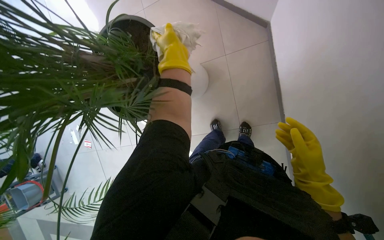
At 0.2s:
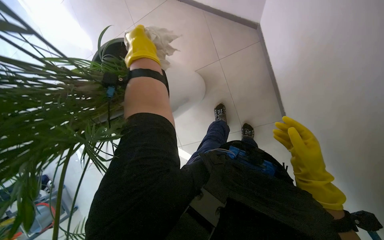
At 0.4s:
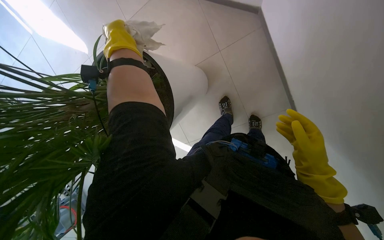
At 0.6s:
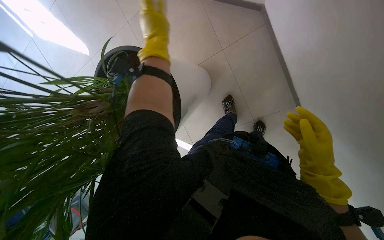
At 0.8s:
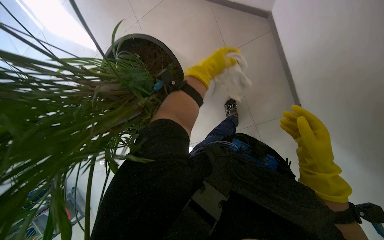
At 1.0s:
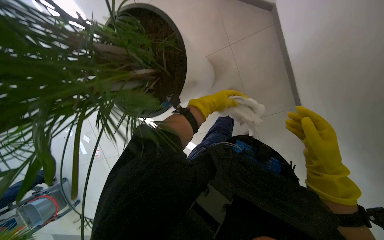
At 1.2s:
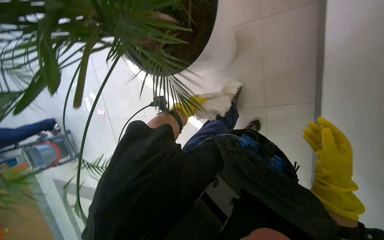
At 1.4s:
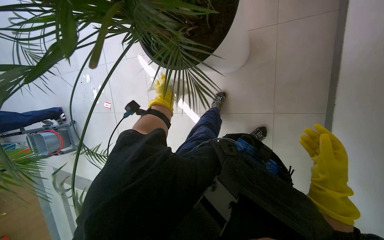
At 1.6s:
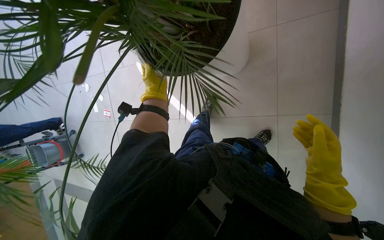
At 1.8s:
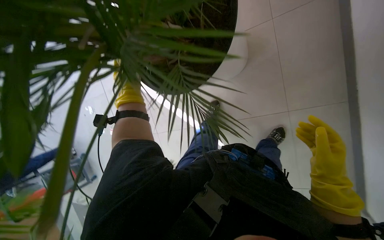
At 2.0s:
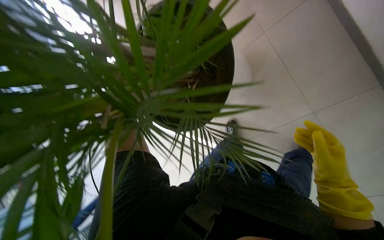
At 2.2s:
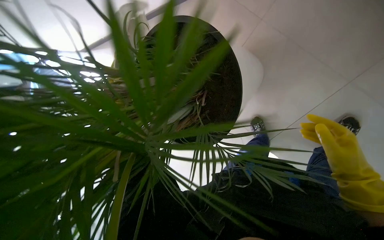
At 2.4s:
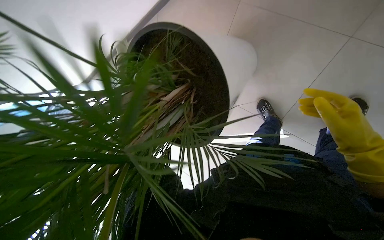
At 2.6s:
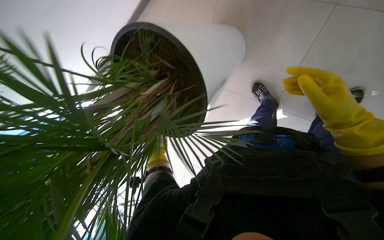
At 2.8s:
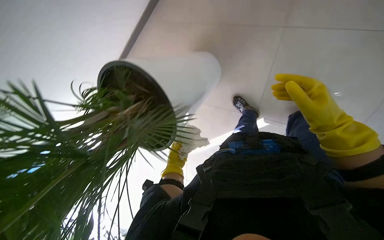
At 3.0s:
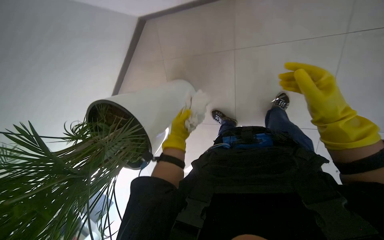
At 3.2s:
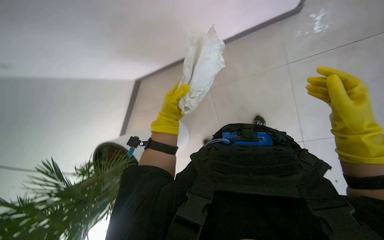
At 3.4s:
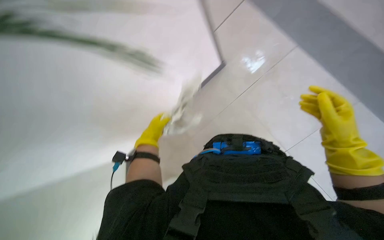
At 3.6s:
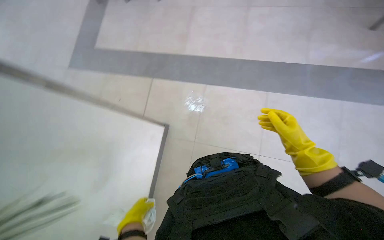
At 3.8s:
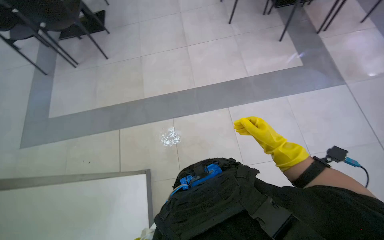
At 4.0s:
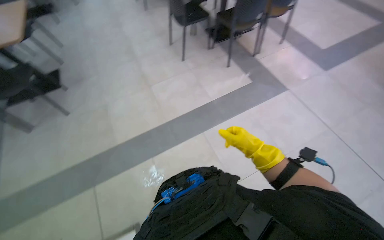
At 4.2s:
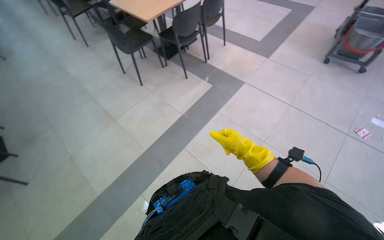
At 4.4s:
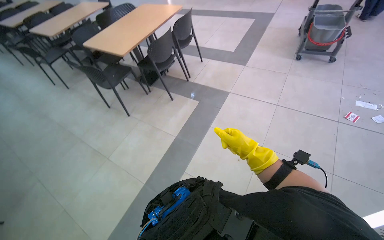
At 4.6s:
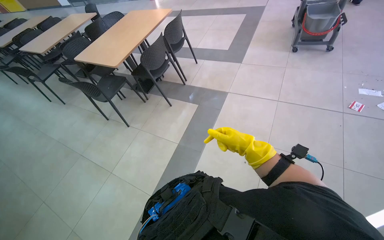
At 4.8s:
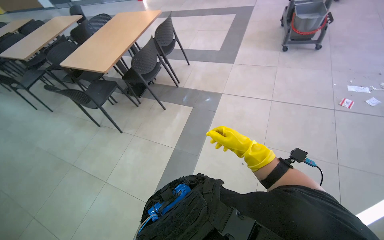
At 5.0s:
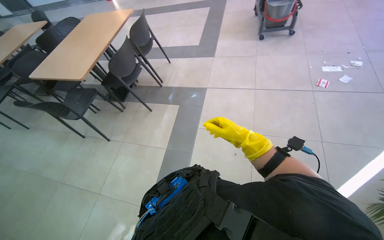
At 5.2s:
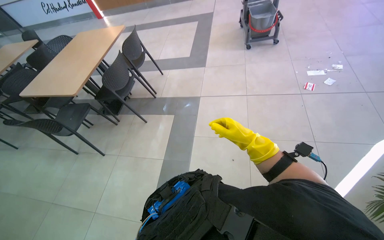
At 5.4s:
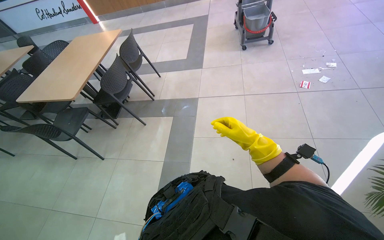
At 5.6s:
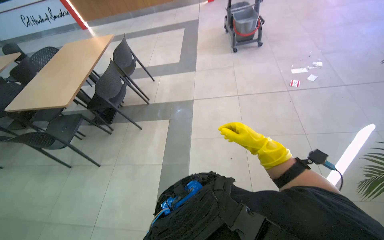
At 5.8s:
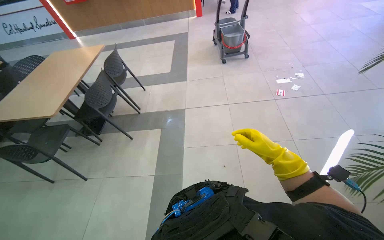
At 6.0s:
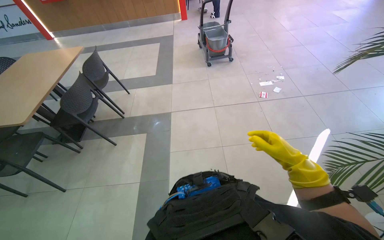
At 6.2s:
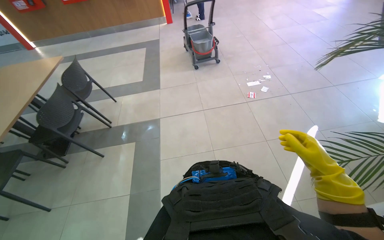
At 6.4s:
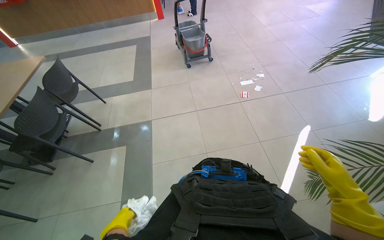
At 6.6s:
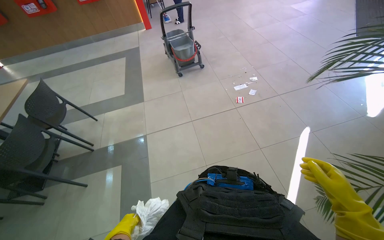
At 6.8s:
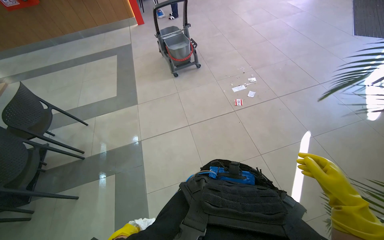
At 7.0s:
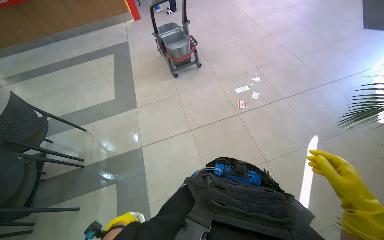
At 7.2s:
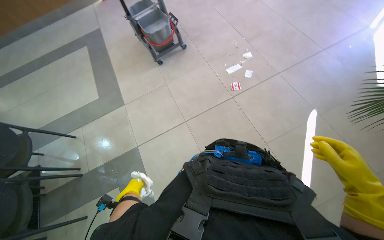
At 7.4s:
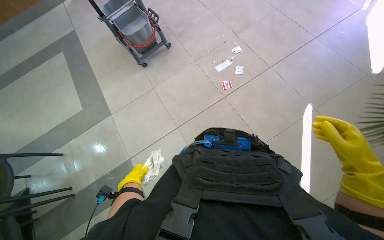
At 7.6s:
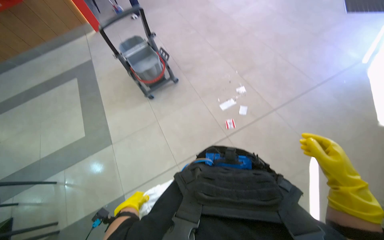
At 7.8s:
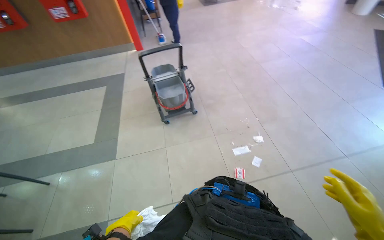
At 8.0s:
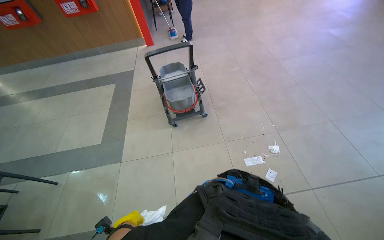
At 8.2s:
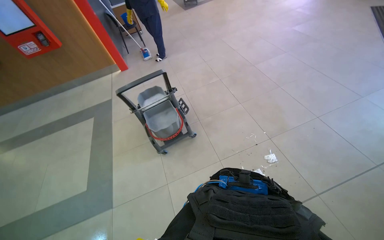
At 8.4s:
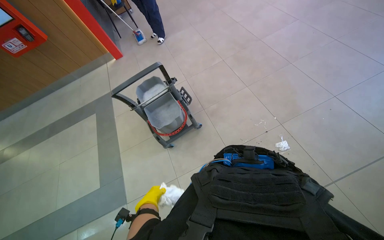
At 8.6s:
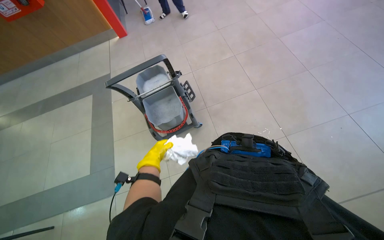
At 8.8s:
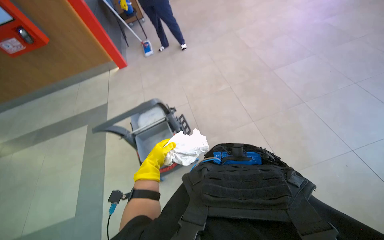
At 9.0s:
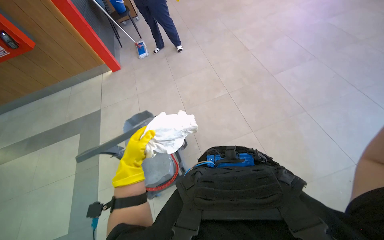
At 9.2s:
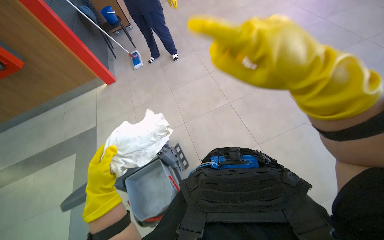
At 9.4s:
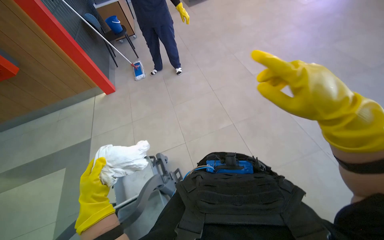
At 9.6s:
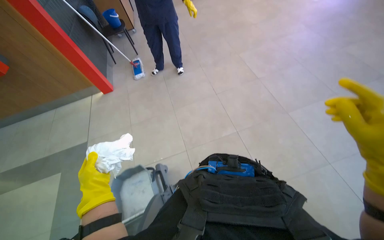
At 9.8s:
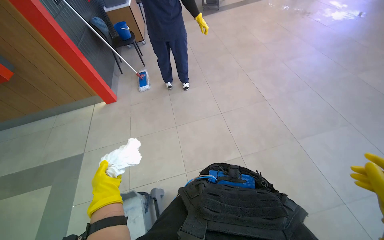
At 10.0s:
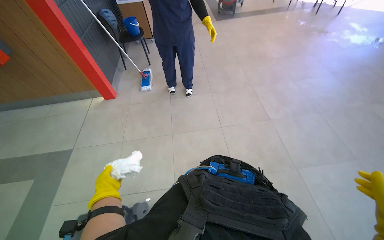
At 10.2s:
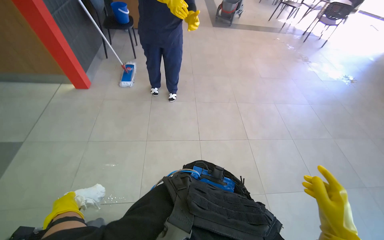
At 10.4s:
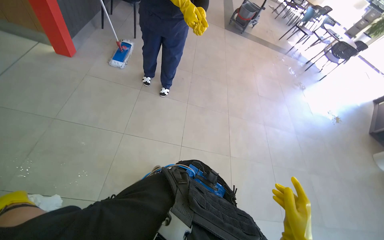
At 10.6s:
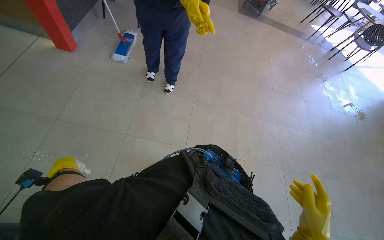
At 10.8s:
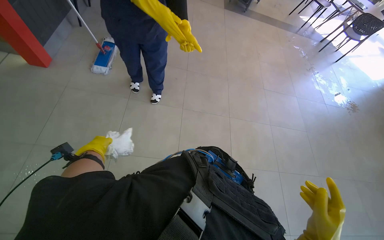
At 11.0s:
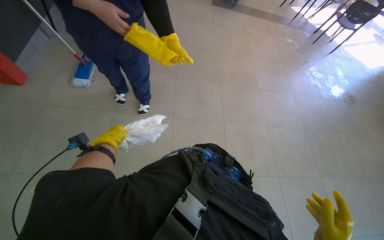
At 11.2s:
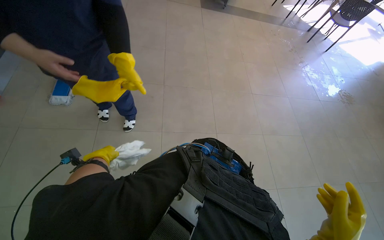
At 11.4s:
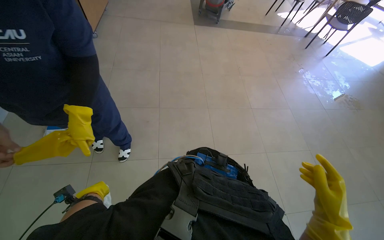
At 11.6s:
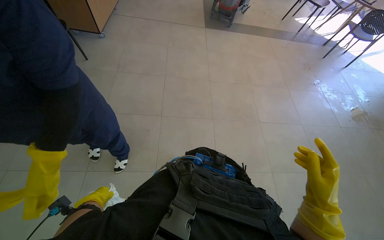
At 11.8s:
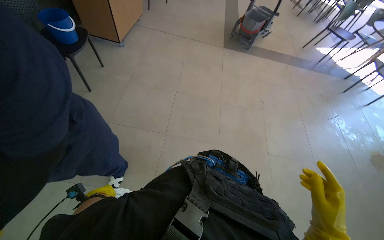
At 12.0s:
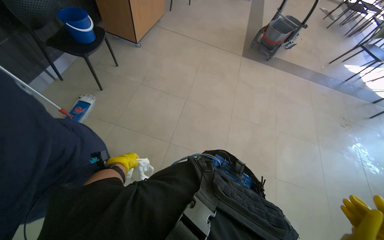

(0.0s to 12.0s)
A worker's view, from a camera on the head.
Job: wiping surfaces.
The whole recording: Cleaning various surfaces. The worker prepares a cloth and cleans multiple surfaces including a picture, plant, wall, window, table, and chair.
3.0s - 4.4s: The head rotates some 75 degrees to the right. The view tilts some 35 degrees upward.
4.4s - 6.0s: The wearer looks roughly 35 degrees further to the right.
6.0s - 7.6s: The camera travels some 1 m.
7.6s - 9.0s: The head travels about 1 m.
9.0s - 10.4s: The wearer moves approximately 60 cm. The scene turns about 30 degrees clockwise in the picture.
10.4s - 12.0s: The head travels some 1 m.

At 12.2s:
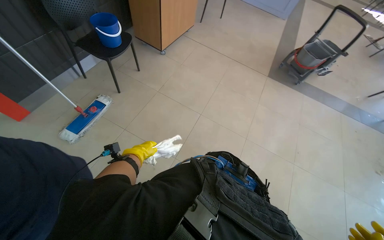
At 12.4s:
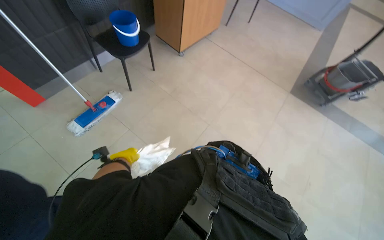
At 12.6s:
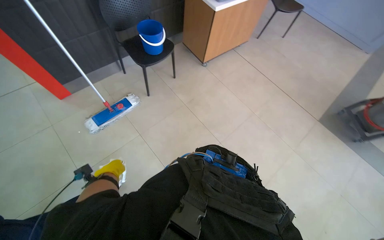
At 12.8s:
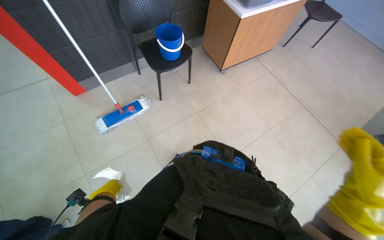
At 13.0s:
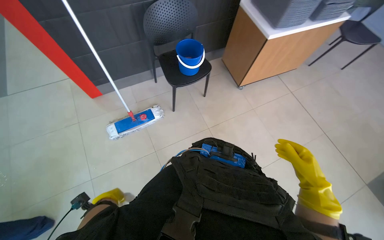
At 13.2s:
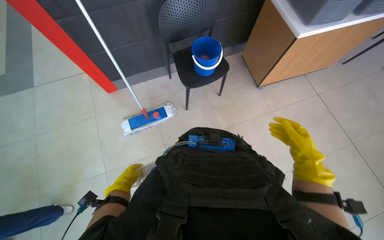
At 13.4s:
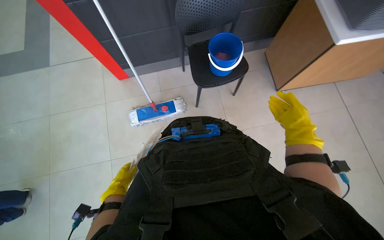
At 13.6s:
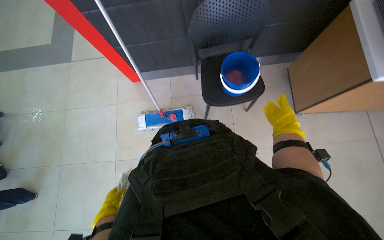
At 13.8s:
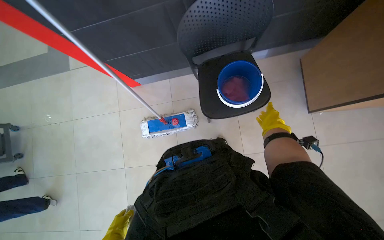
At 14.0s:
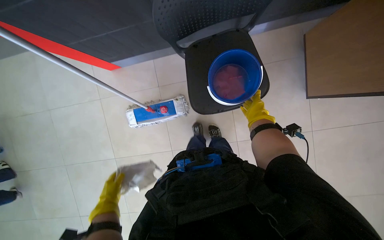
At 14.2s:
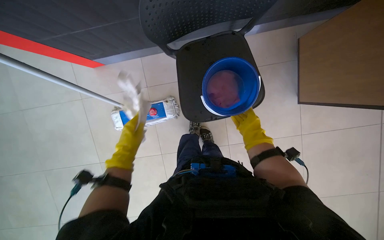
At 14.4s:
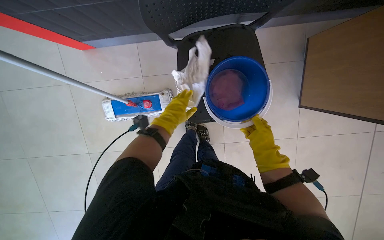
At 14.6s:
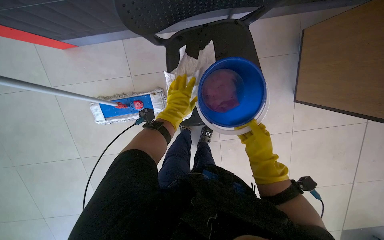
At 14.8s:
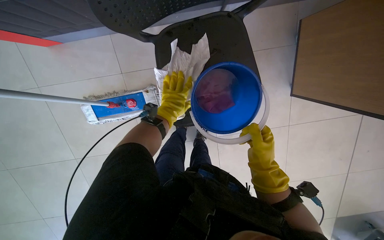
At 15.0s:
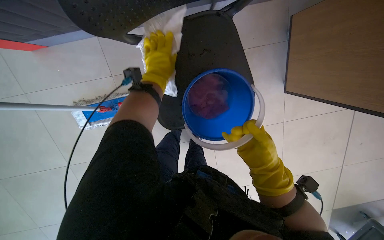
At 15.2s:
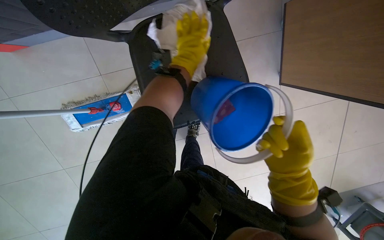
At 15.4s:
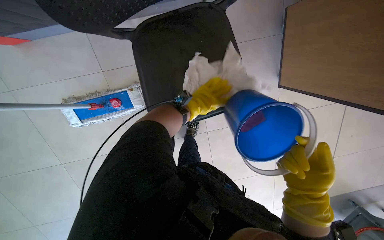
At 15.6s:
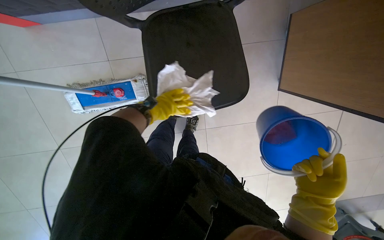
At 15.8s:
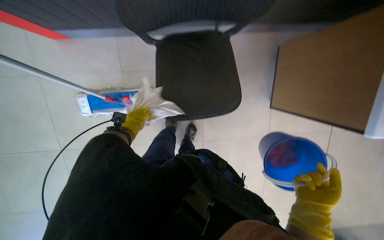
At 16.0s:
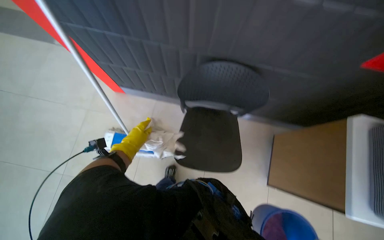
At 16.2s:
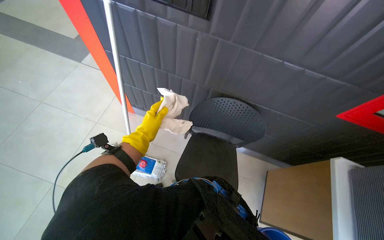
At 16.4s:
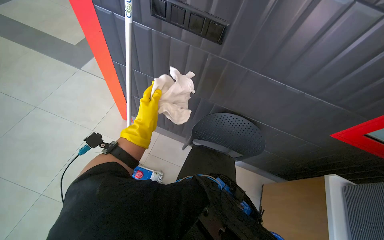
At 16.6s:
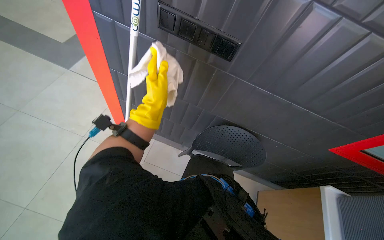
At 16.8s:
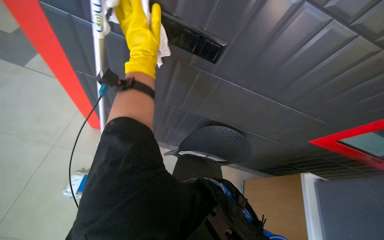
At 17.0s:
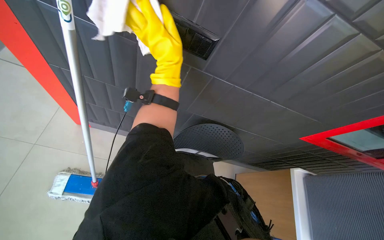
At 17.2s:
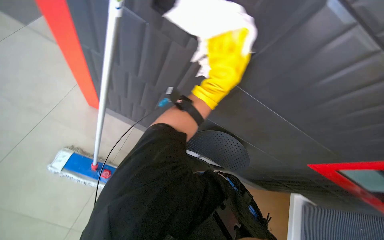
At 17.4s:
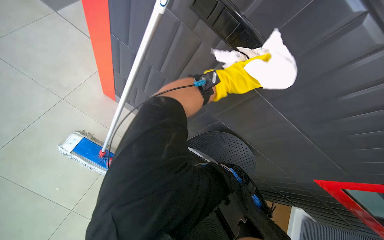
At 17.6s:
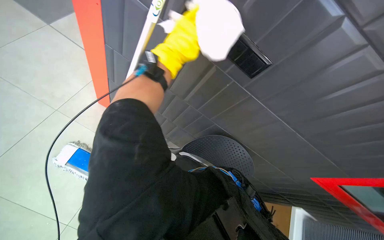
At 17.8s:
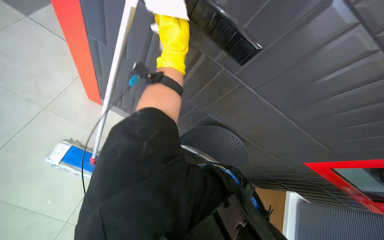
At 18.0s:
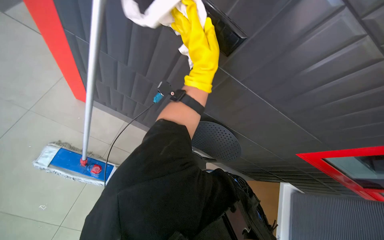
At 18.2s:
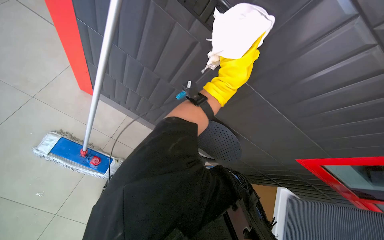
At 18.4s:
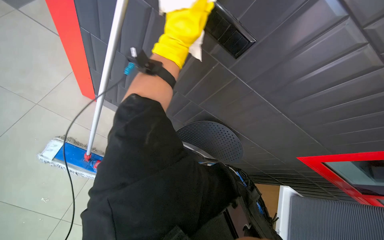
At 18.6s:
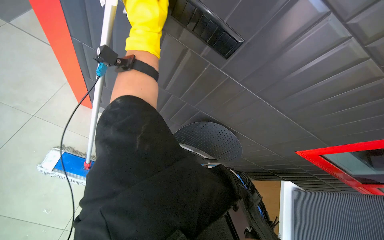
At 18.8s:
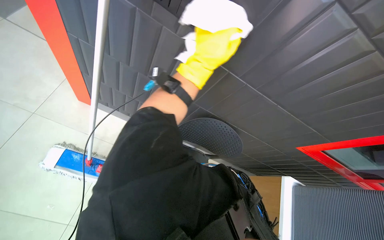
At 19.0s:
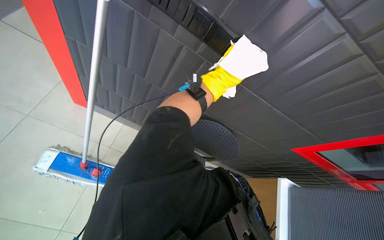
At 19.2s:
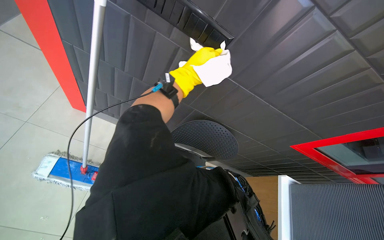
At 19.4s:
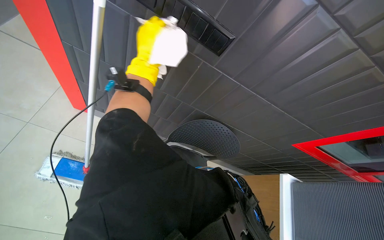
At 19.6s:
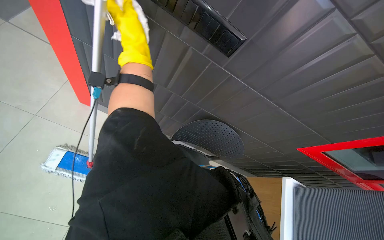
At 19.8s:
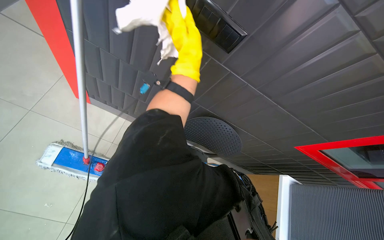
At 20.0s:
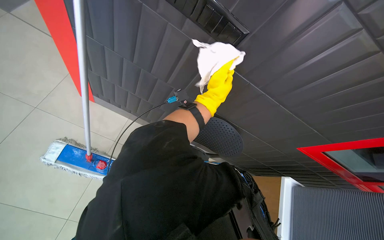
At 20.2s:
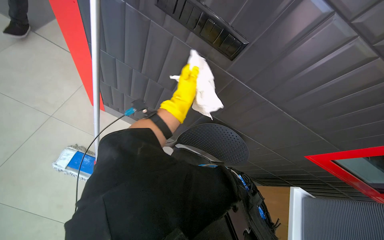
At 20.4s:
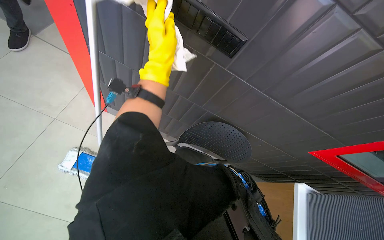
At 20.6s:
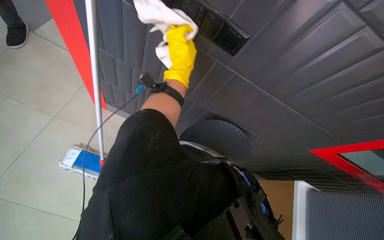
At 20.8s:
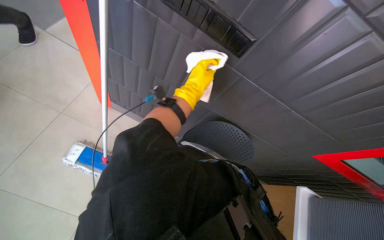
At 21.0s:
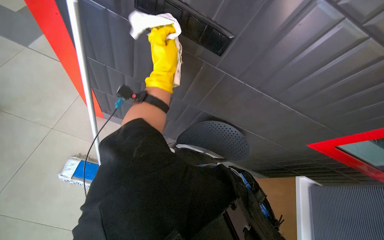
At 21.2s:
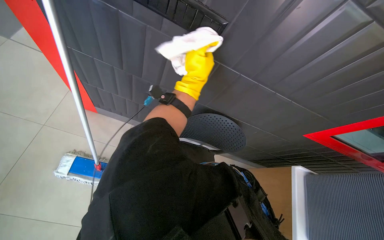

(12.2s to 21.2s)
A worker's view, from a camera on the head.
Job: wiping surfaces.
The whole recording: Cleaning various surfaces. The worker prepares a cloth and cleans multiple surfaces including a picture, plant, wall, window, table, and chair.
12.2s - 13.8s: The camera travels about 1 m. The wearer looks approximately 55 degrees further to the left. The camera pitches downward, by roughly 15 degrees.
13.8s - 15.2s: The left hand shifts some 80 cm up the picture and to the right.
16.6s - 18.2s: The left hand goes left and right, about 40 cm each way, reversing 2 times.
18.2s - 19.8s: The left hand swings left and right, approximately 25 cm each way, with 3 reversals.
19.8s - 21.2s: The left hand moves nearer and farther over roughly 15 cm, changing direction 4 times.
